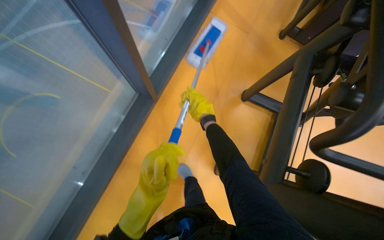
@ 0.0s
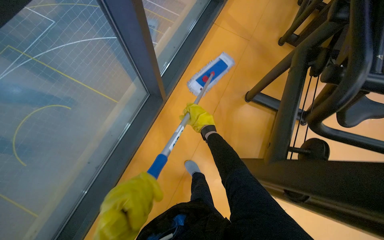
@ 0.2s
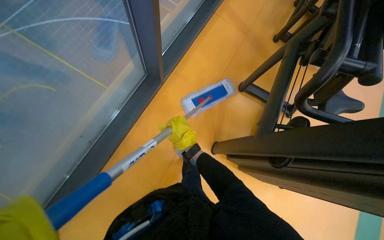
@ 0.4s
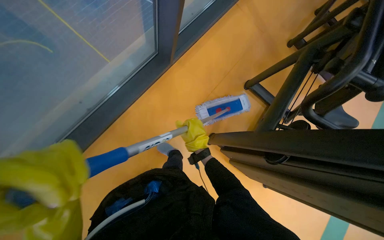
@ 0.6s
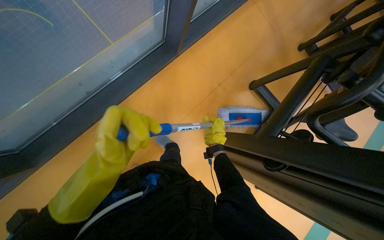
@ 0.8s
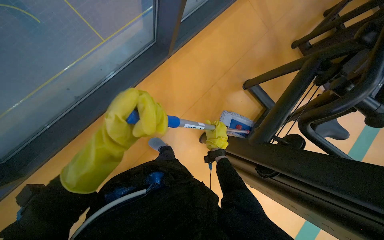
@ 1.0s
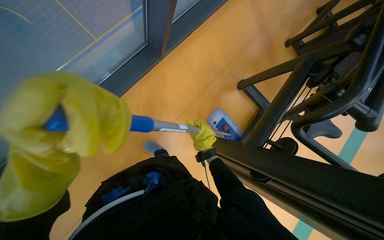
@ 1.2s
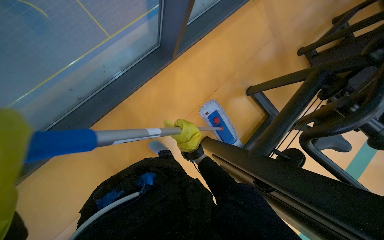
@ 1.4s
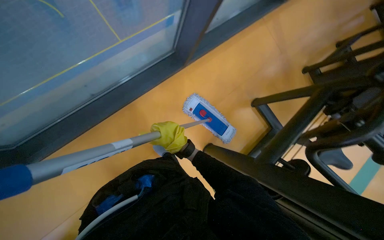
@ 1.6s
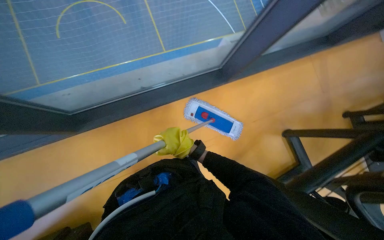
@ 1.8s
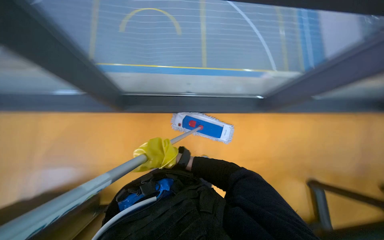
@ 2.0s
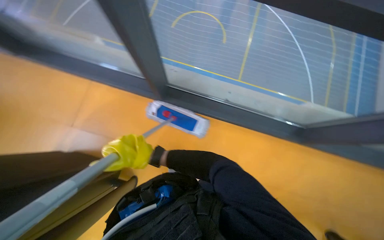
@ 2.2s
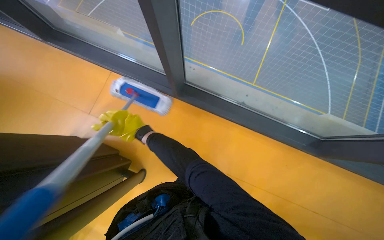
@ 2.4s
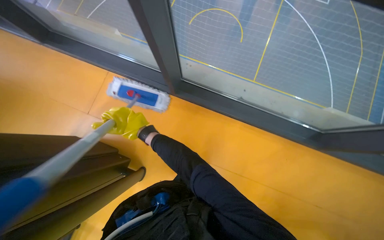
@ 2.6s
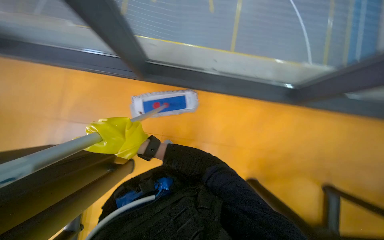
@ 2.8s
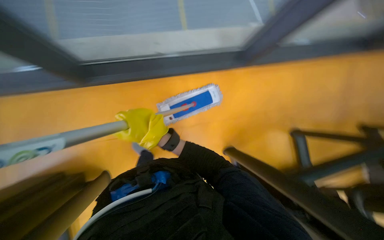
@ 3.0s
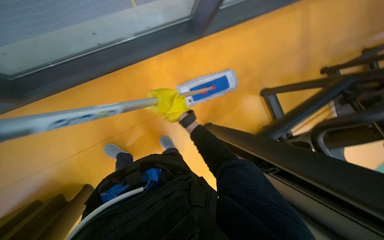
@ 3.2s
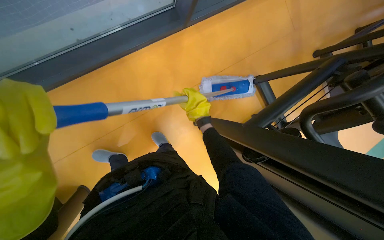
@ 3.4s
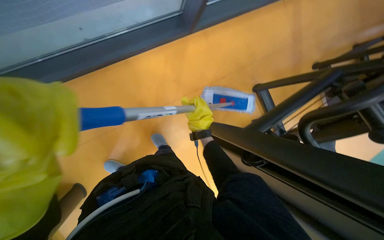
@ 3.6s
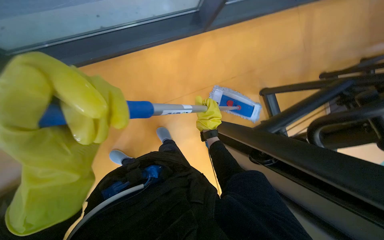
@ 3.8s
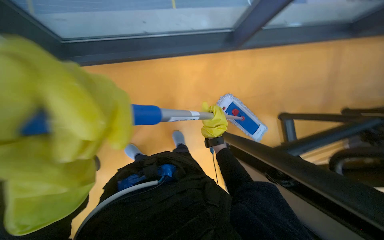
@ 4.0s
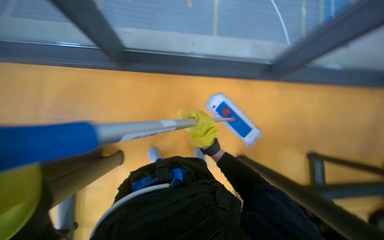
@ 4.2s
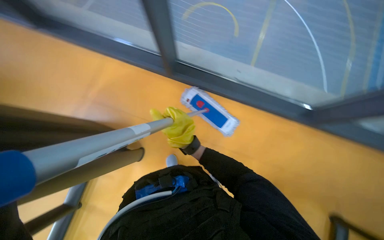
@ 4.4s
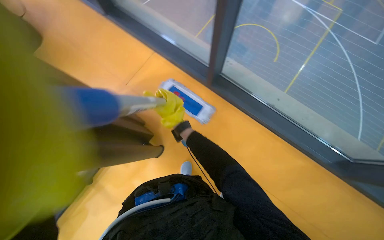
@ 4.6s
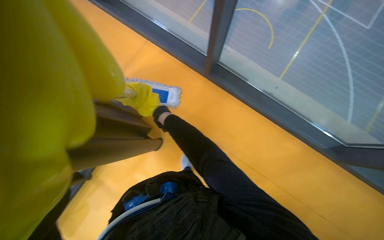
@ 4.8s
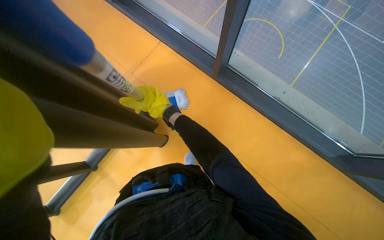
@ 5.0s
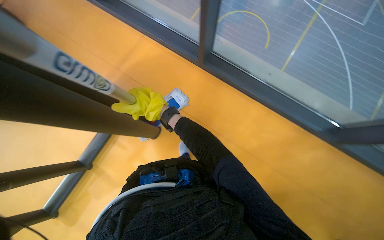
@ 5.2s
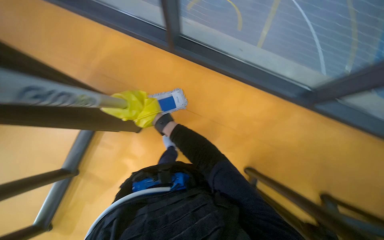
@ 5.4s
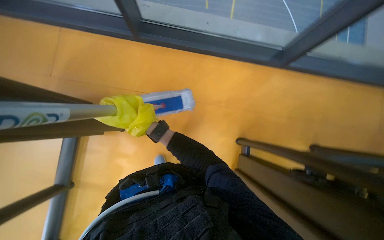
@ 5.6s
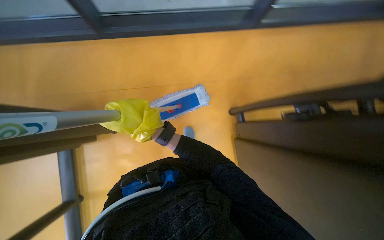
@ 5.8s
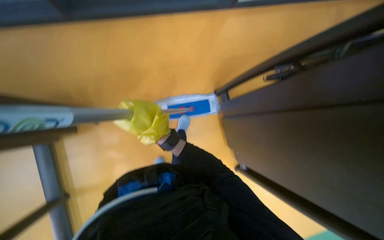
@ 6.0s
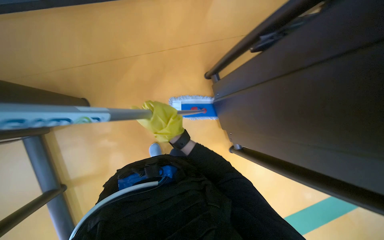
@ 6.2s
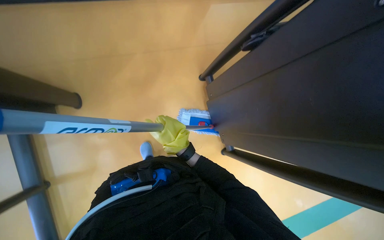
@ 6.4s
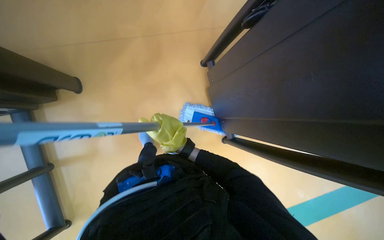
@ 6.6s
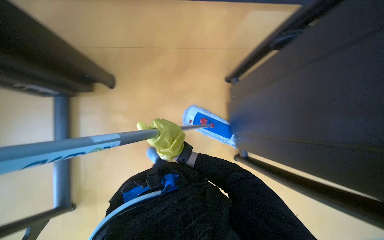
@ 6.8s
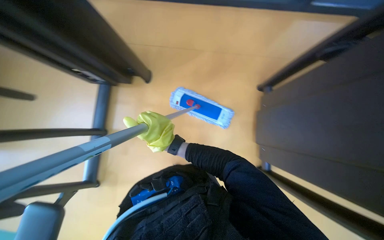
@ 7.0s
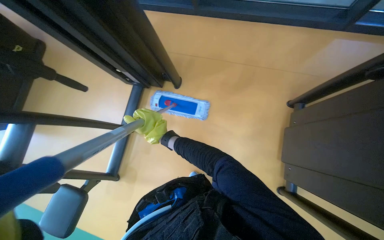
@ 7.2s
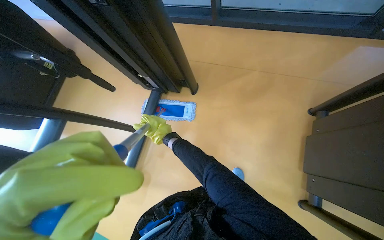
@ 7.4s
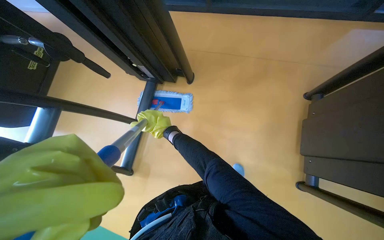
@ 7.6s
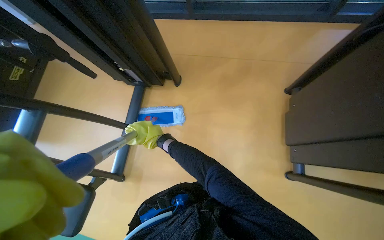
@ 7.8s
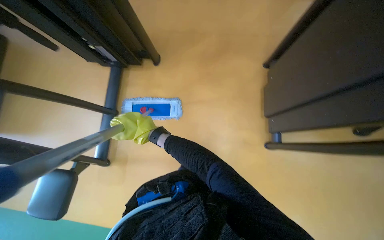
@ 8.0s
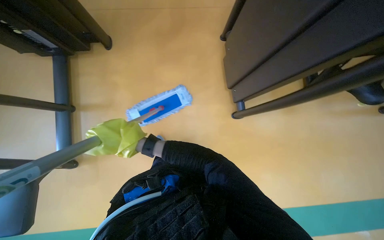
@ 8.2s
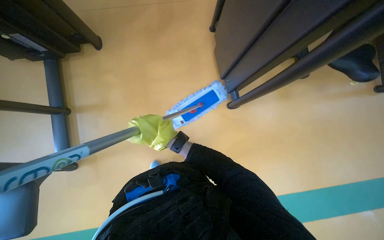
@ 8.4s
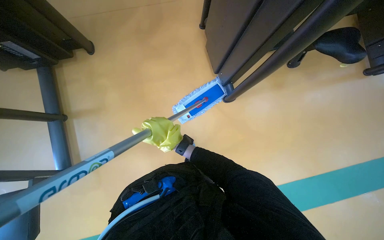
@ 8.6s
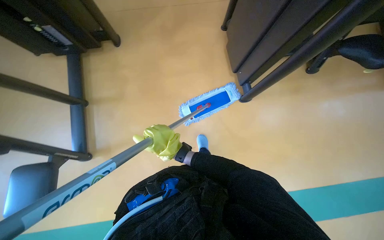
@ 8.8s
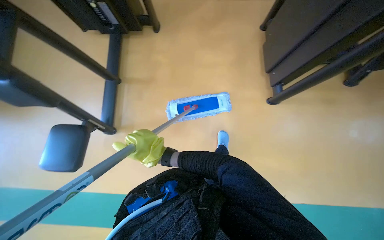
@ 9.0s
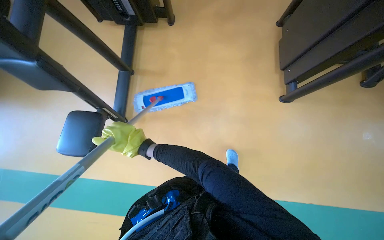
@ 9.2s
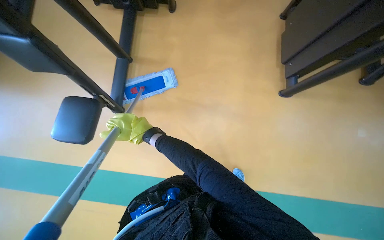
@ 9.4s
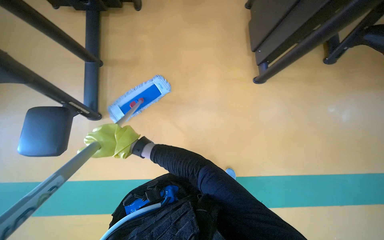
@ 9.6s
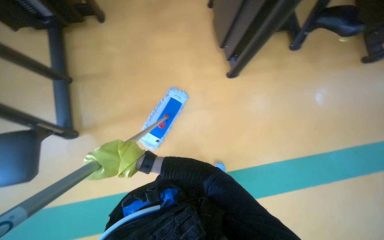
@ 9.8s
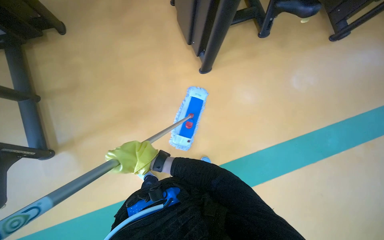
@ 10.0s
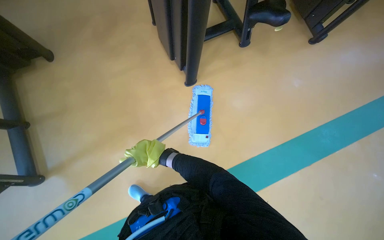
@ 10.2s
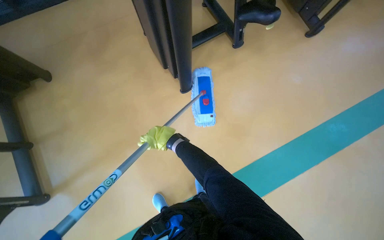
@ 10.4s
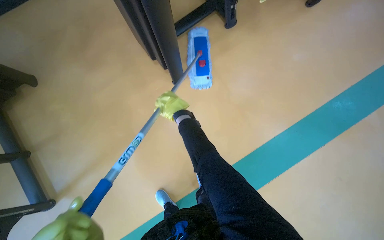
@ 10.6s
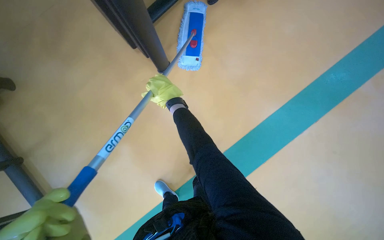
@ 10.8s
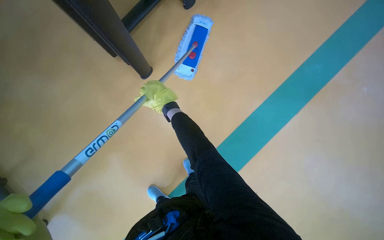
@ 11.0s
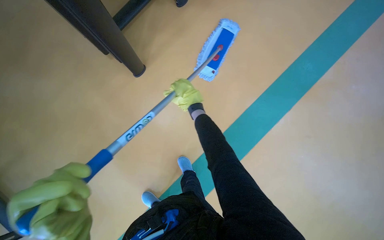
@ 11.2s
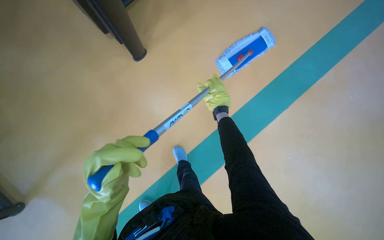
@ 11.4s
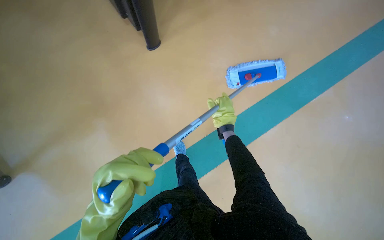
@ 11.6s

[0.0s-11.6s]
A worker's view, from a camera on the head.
Job: mopping floor.
The whole recording: Mopping gym floor. The worker mops the gym floor with a flat mop, moving around gym equipment.
0.0s to 1.4s: The right hand shifts about 30 cm down the picture and to the left.
1.4s to 2.8s: The right hand shifts approximately 30 cm to the left.
4.4s to 5.8s: The wearer's head swings about 30 degrees to the right. The view tips downward by some 15 degrees.
5.8s to 7.2s: The wearer looks about 10 degrees further downward.
10.2s to 11.6s: The right hand goes roughly 30 cm up the picture and to the right.

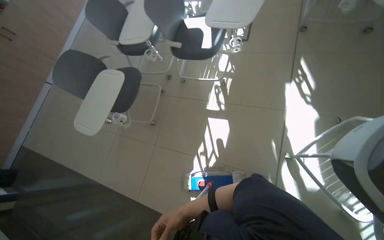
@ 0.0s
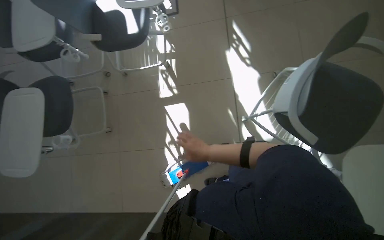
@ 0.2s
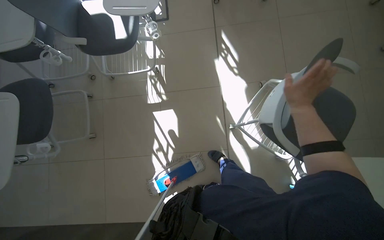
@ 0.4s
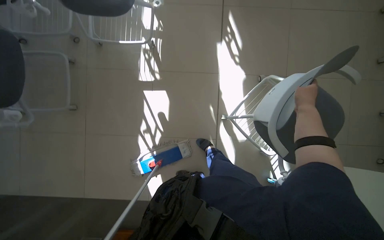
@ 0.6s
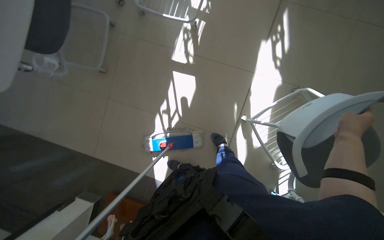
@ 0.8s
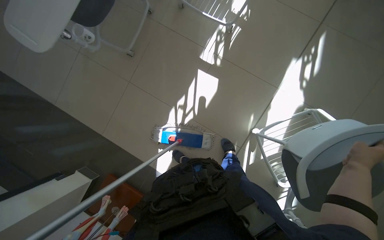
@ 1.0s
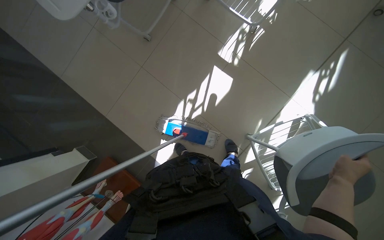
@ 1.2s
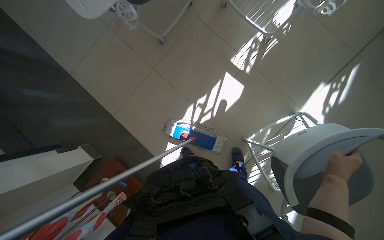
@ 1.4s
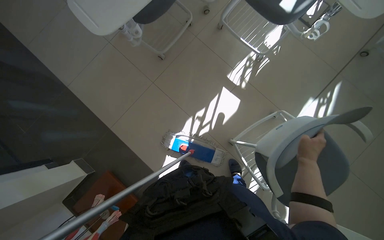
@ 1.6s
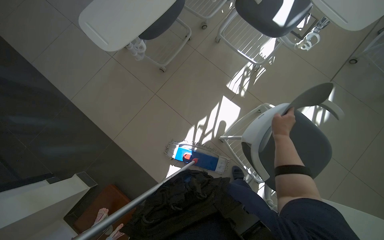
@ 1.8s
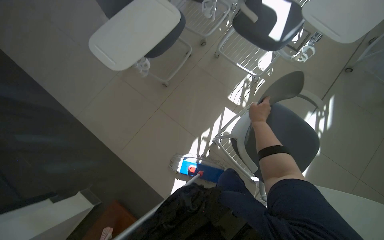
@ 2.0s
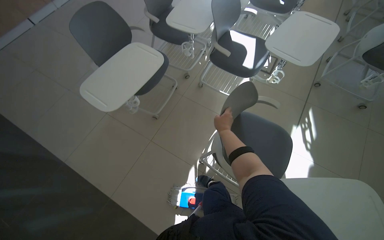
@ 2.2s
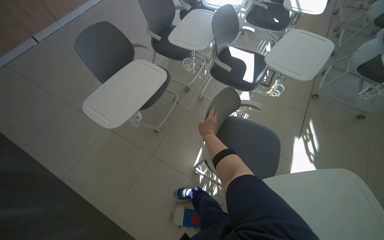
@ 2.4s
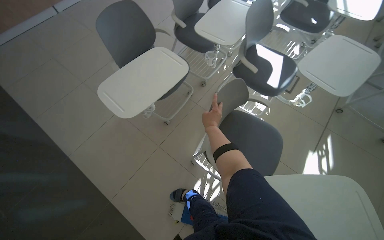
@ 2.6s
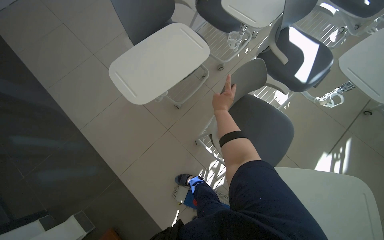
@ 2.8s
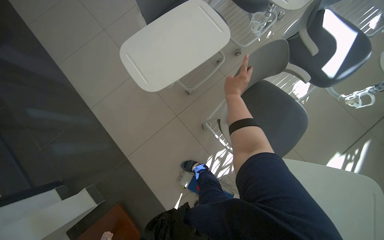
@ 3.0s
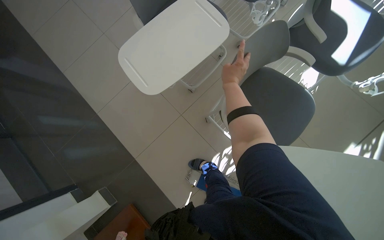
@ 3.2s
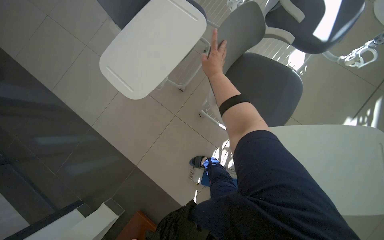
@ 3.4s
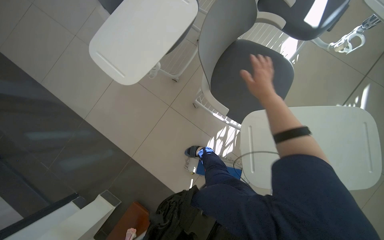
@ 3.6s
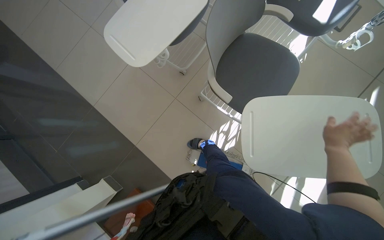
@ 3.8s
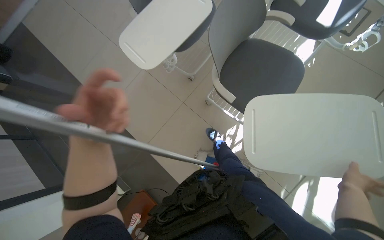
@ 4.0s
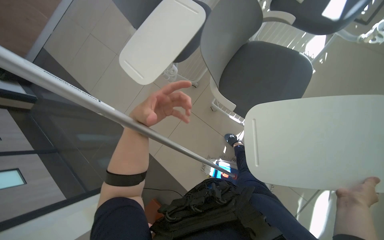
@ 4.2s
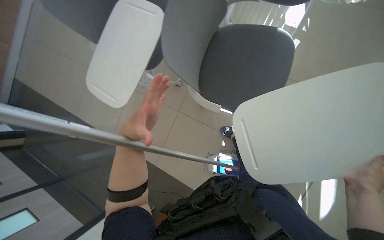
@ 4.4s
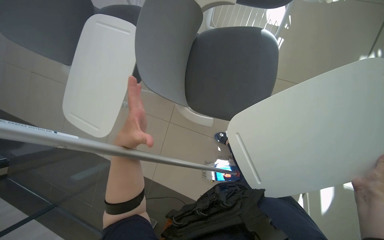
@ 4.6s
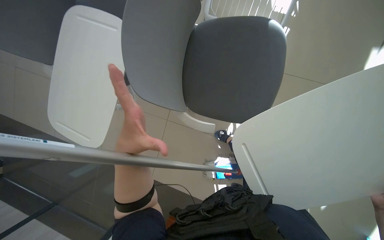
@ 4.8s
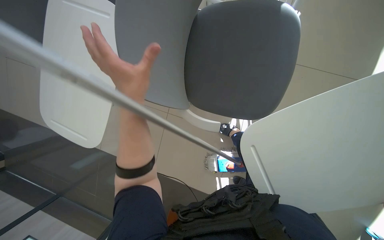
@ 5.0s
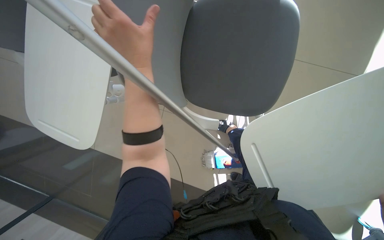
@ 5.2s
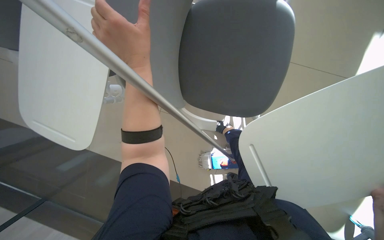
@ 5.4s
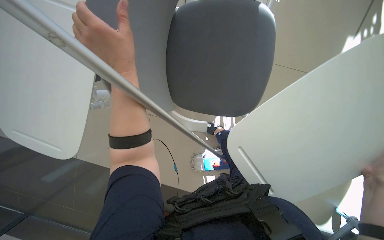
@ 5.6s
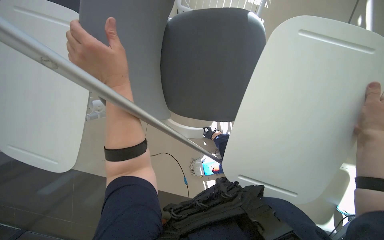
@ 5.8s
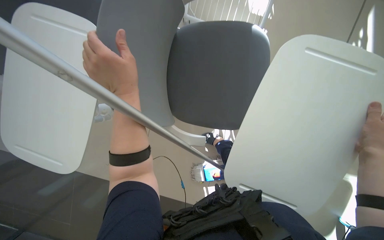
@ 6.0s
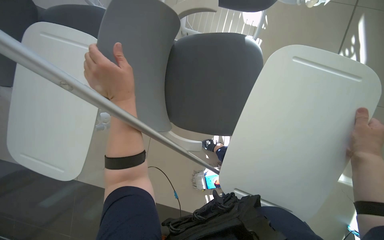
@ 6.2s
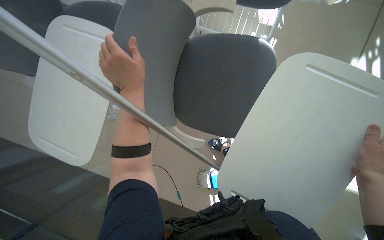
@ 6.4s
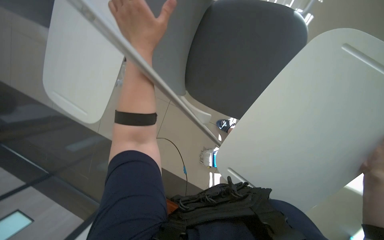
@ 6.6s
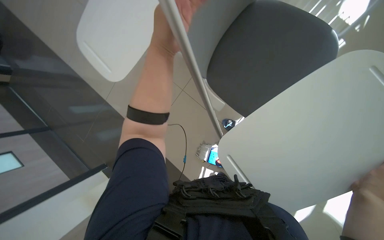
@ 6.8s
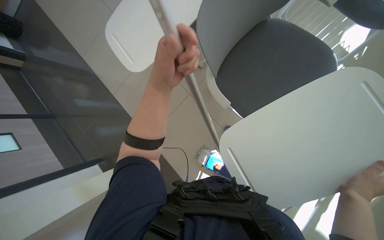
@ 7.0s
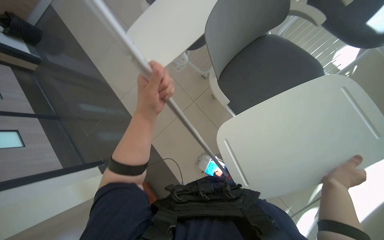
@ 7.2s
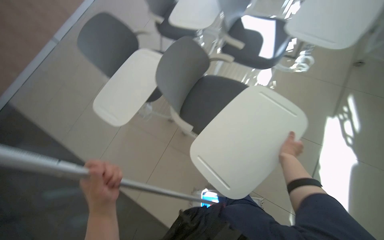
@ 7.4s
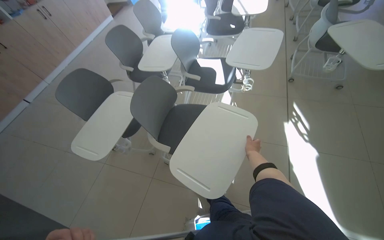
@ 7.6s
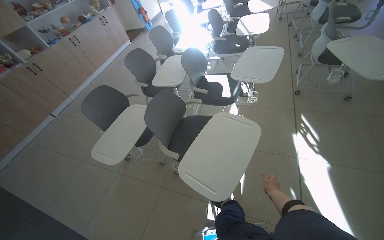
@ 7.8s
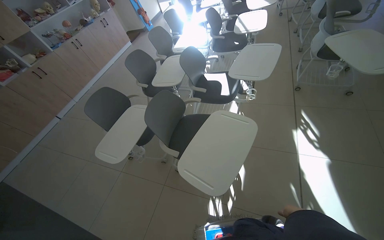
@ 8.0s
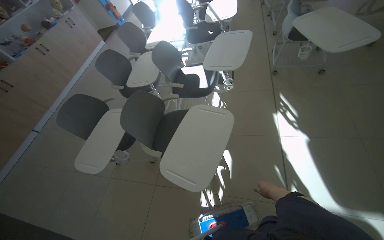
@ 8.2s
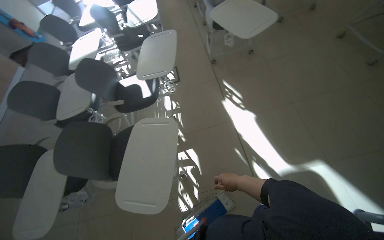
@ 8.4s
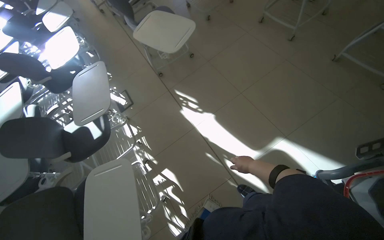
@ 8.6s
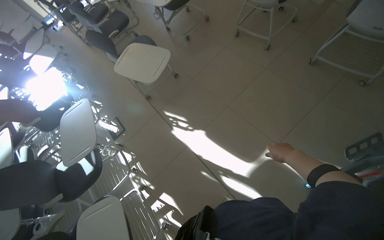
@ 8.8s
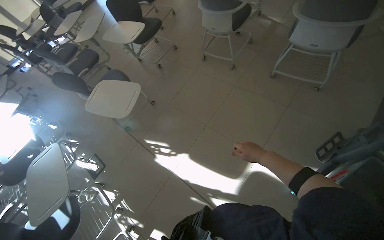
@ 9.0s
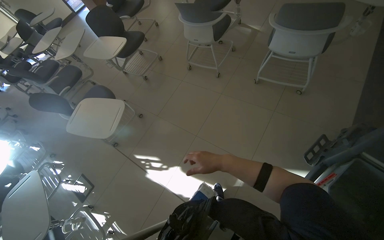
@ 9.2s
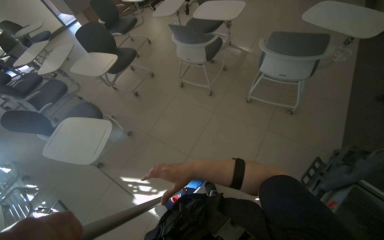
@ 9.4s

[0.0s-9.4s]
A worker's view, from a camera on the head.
Job: organizing items.
The whole recording: Arranging chairs in the room. The worker moves and arranges chairs in the room.
0.0s to 1.6s: The camera is aimed roughly 25 degrees further to the right. The view tips downward by some 15 degrees. The scene turns roughly 30 degrees clockwise in the picture.
3.2s to 4.8s: The scene rotates counterclockwise by about 30 degrees.
4.8s to 6.2s: The left hand goes roughly 10 cm up the picture.
6.2s to 7.8s: The camera pitches upward, by roughly 20 degrees.
7.8s to 9.4s: The camera is carried about 90 cm. The wearer's head swings some 75 degrees to the right. The view tilts some 15 degrees upward.
